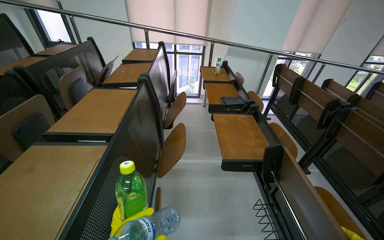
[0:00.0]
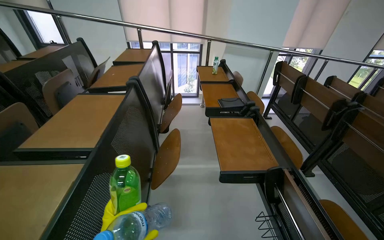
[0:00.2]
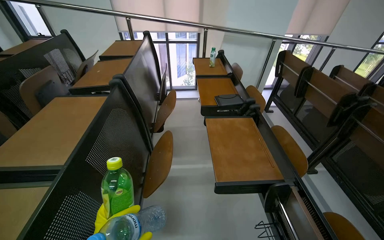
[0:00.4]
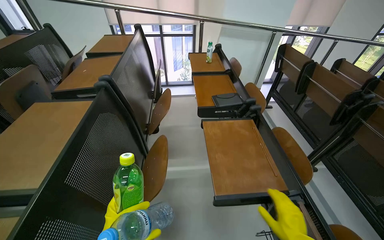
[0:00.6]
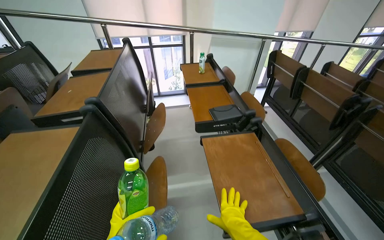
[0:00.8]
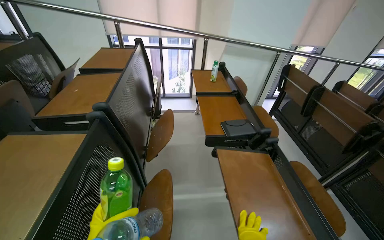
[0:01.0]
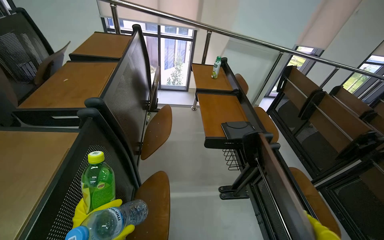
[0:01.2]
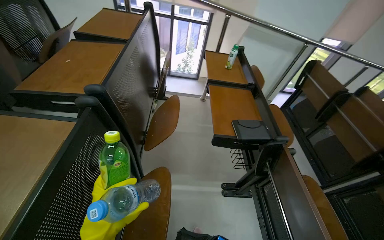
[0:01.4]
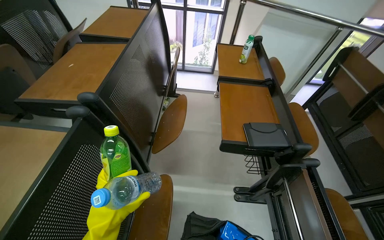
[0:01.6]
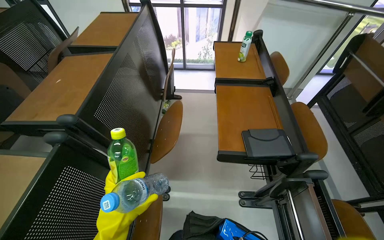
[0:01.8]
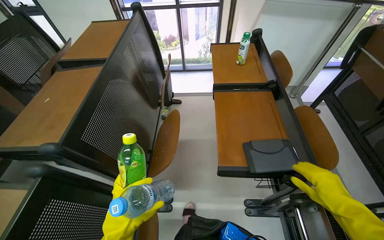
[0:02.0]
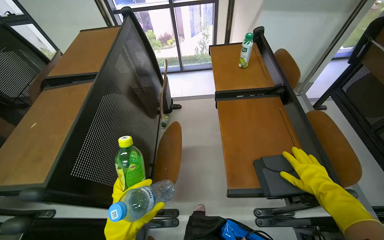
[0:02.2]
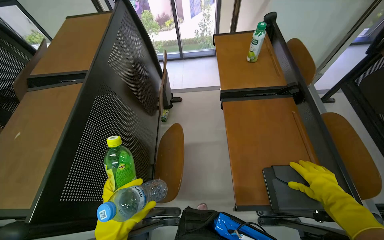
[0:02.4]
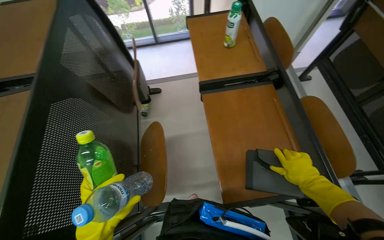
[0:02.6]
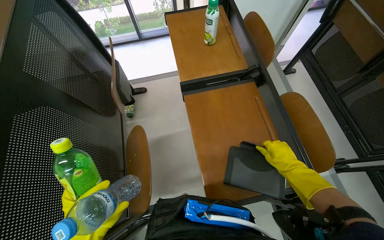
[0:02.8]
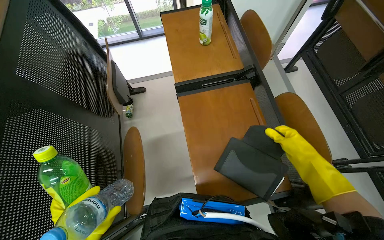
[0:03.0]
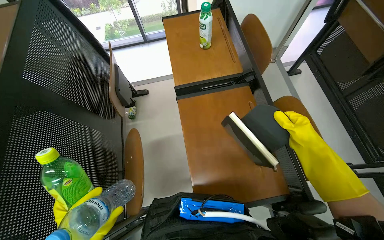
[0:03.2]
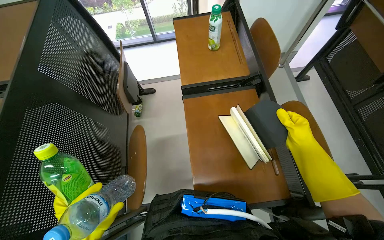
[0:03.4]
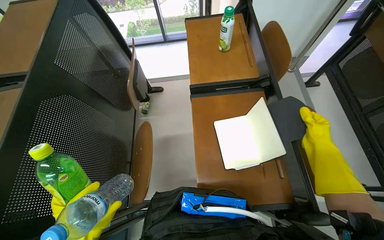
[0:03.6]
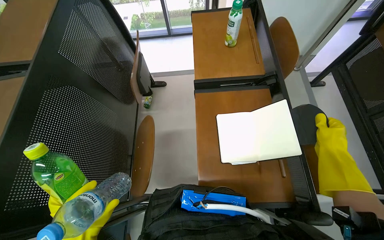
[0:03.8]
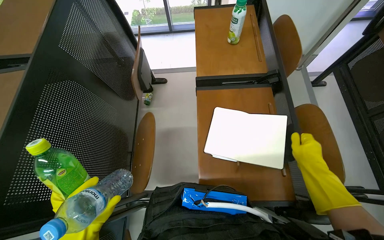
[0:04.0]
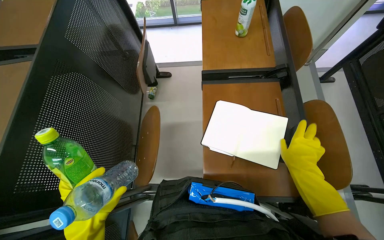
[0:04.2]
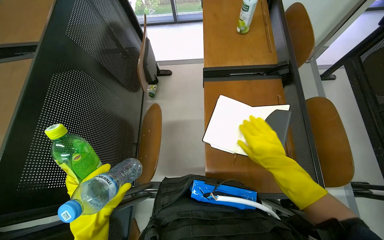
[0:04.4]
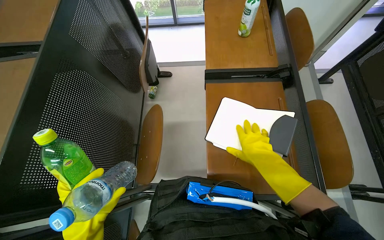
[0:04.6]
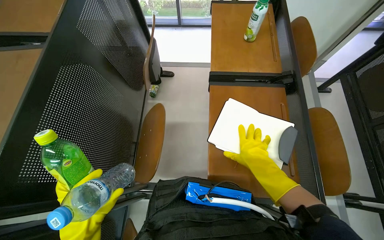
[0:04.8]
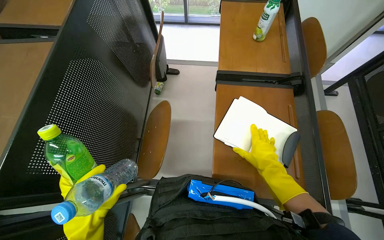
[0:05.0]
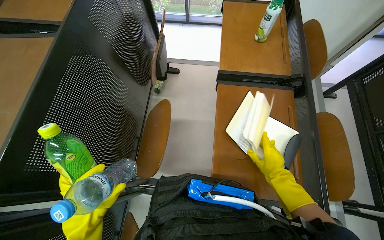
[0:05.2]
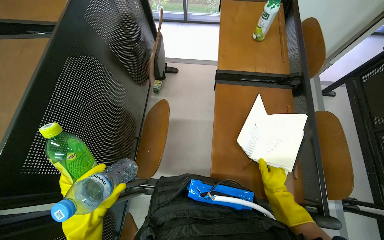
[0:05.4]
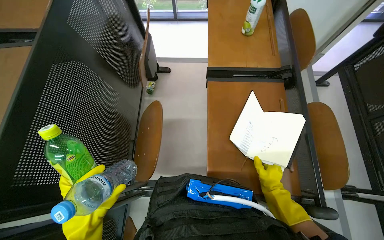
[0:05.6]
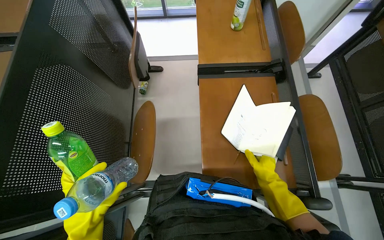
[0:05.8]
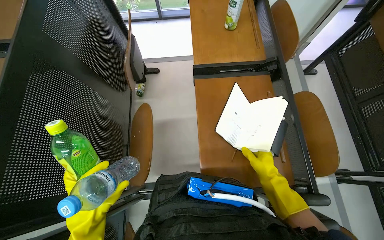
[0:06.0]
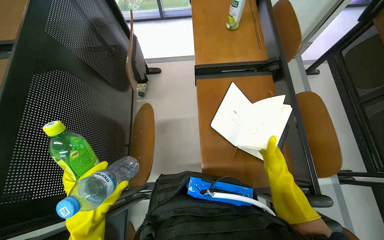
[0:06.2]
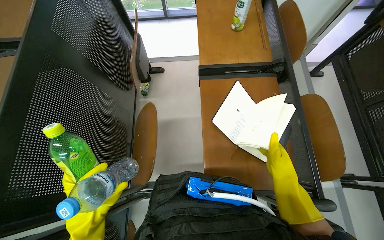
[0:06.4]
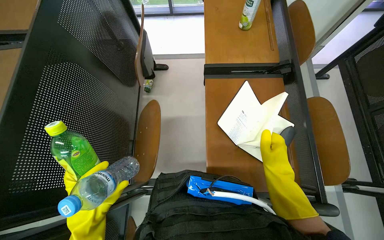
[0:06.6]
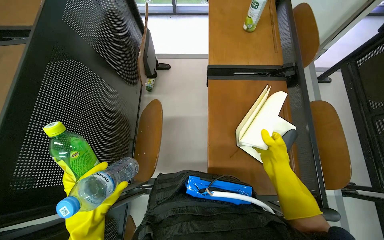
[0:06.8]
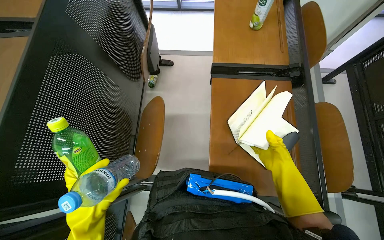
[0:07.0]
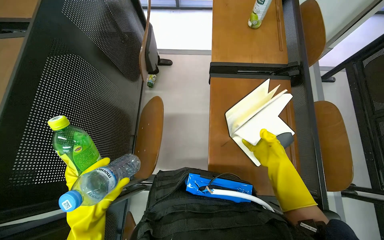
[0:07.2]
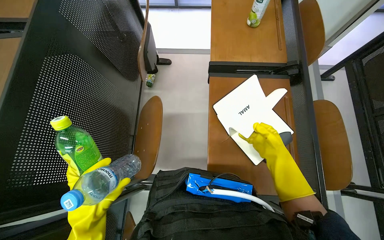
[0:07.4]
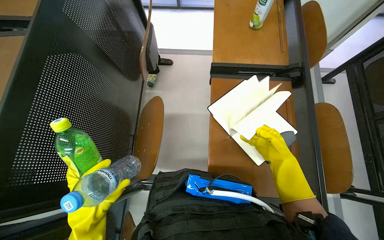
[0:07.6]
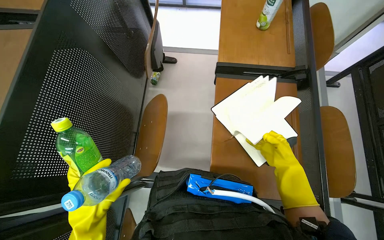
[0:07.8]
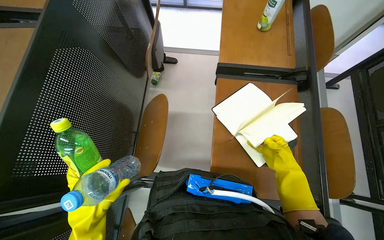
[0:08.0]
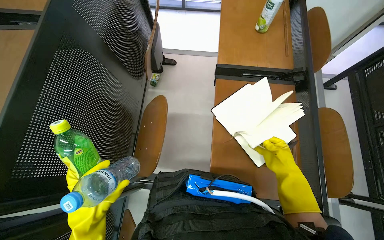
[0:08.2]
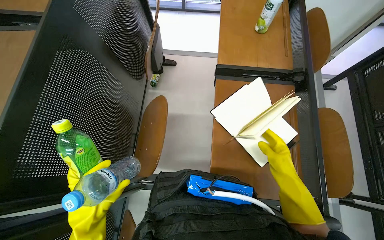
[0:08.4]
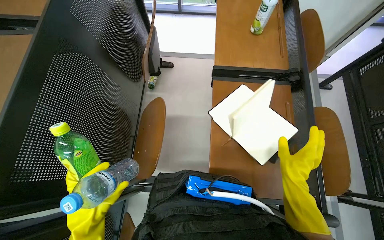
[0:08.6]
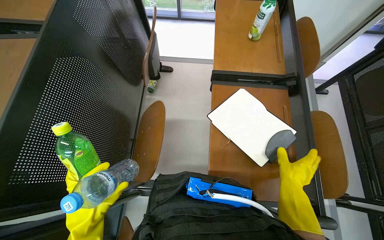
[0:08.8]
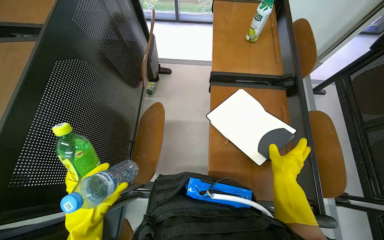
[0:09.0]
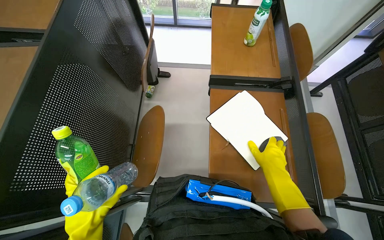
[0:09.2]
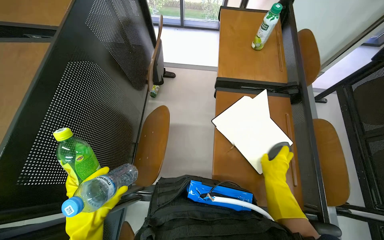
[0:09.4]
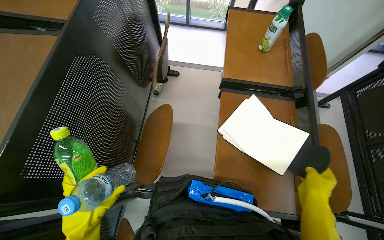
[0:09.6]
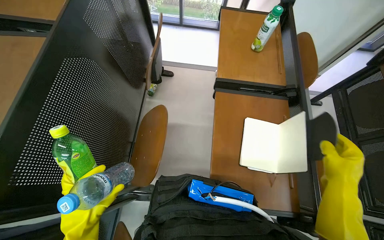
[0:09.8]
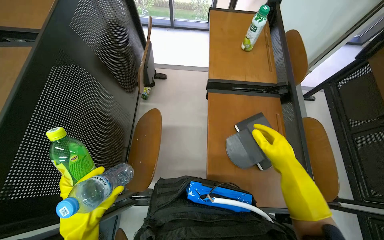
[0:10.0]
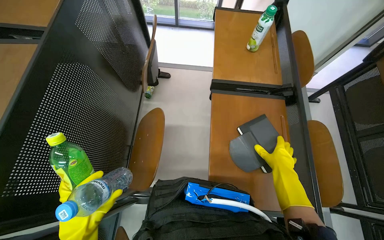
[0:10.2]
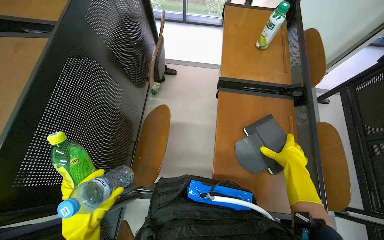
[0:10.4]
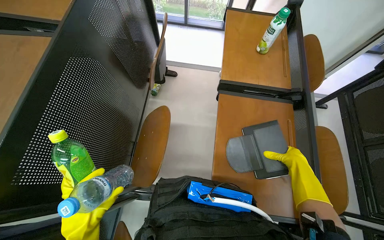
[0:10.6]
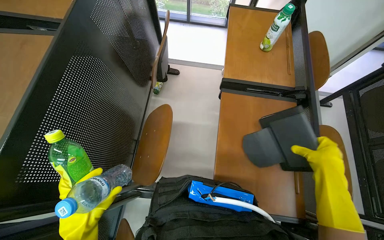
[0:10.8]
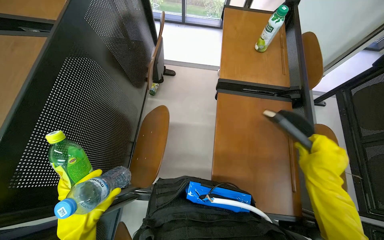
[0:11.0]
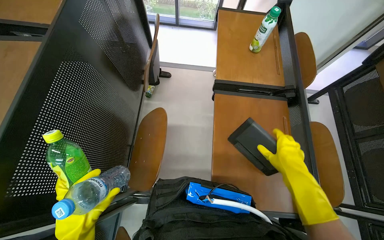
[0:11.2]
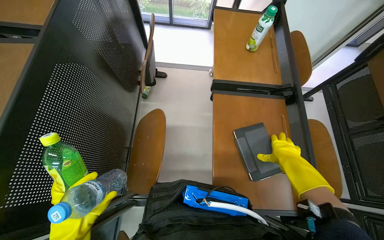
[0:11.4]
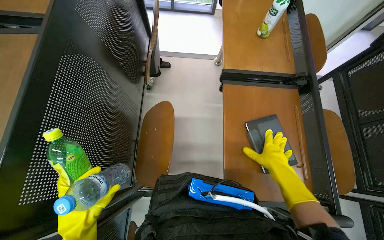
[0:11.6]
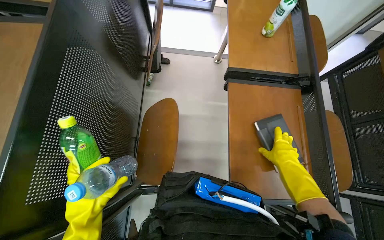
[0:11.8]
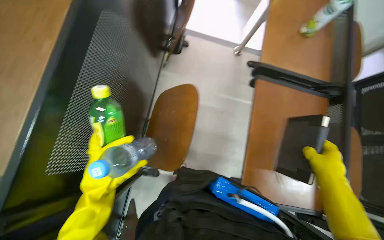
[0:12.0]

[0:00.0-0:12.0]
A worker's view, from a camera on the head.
Job: managing trash.
The whole recording: Picking up trash from classroom. The worker picks up various trash items, including bottles and notebooks, from the classroom.
0:00.0 to 0:01.6: The head travels some 80 cm. The camera pitches downward, by approximately 15 degrees.
0:01.6 to 0:03.0: The camera travels approximately 50 cm. The wearer looks roughly 15 degrees further downward.
0:03.0 to 0:04.4: The right hand moves to the left, some 10 cm.
0:04.4 to 0:06.0: The right hand heads down the picture, covering about 10 cm.
0:06.0 to 0:07.6: The right hand travels up the picture by some 10 cm, and travels nearer to the camera and back again, about 10 cm each way.
0:07.6 to 0:09.0: The right hand is displaced nearer to the camera by approximately 10 cm.
0:09.0 to 0:10.4: The right hand moves up the picture, roughly 10 cm, and reaches roughly 10 cm nearer to the camera, then returns.
0:10.4 to 0:12.0: The right hand goes nearer and farther, about 15 cm each way, reversing 2 times.

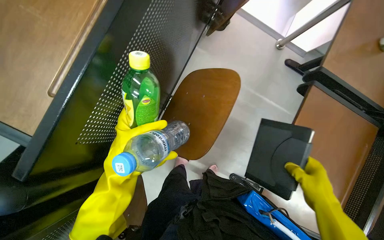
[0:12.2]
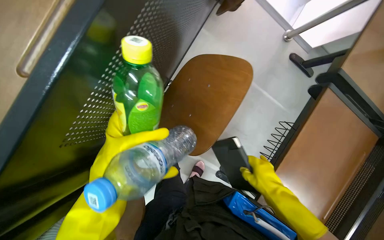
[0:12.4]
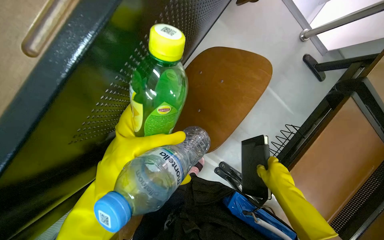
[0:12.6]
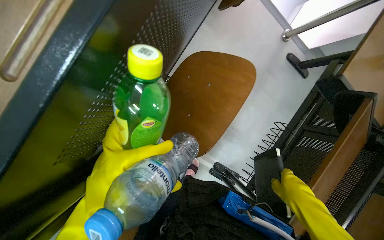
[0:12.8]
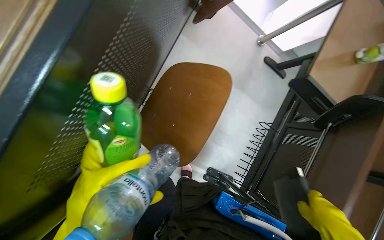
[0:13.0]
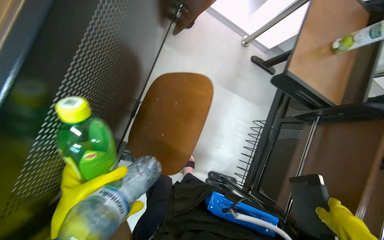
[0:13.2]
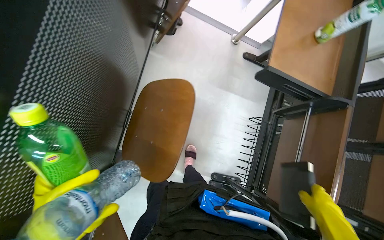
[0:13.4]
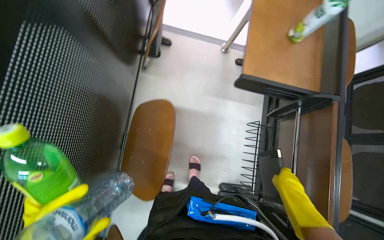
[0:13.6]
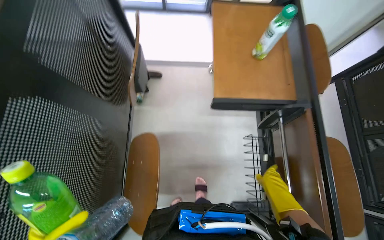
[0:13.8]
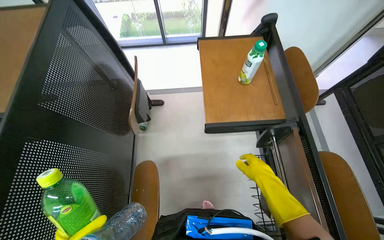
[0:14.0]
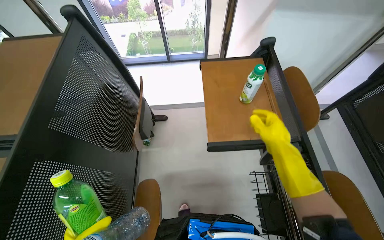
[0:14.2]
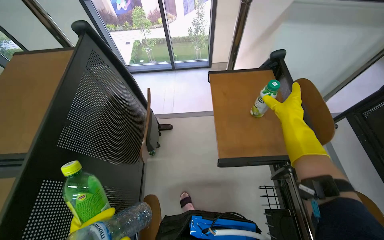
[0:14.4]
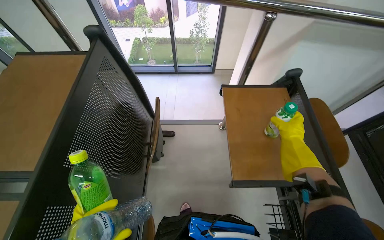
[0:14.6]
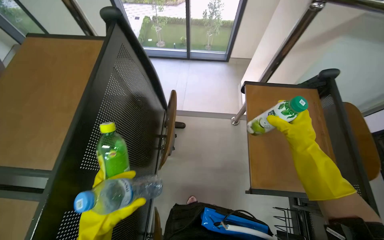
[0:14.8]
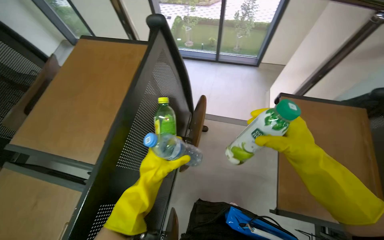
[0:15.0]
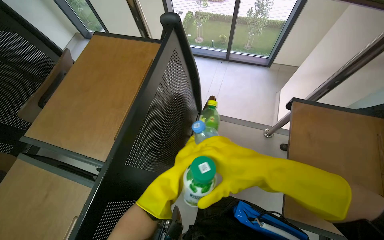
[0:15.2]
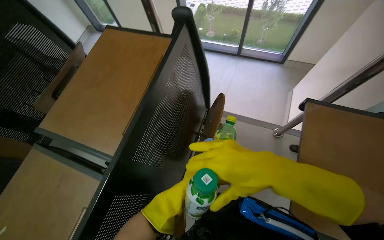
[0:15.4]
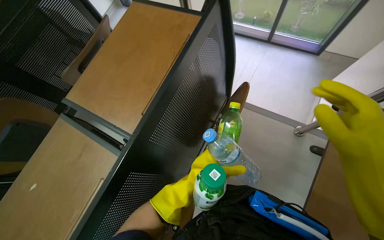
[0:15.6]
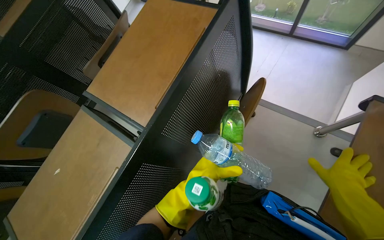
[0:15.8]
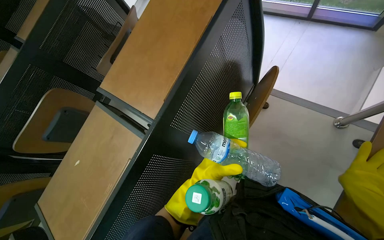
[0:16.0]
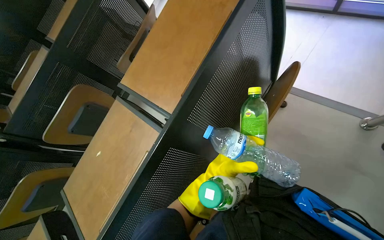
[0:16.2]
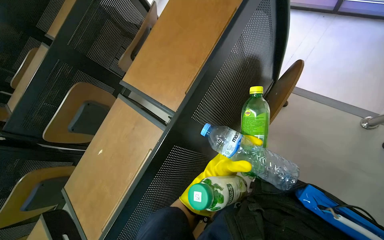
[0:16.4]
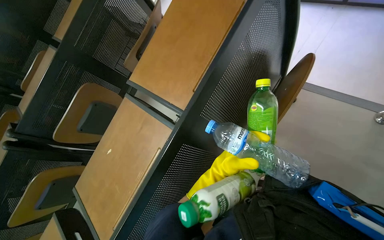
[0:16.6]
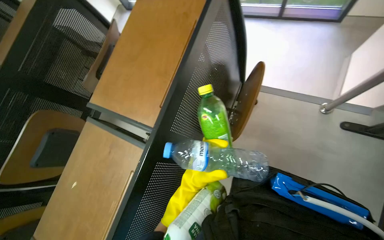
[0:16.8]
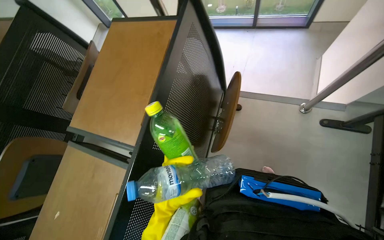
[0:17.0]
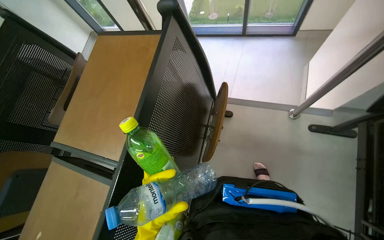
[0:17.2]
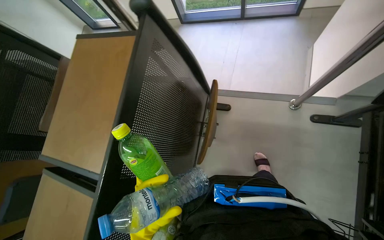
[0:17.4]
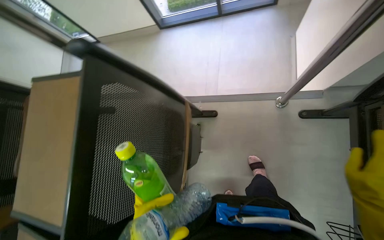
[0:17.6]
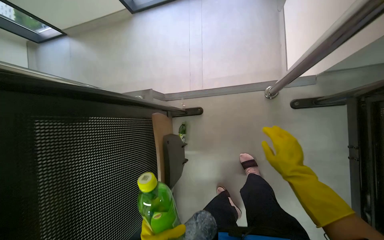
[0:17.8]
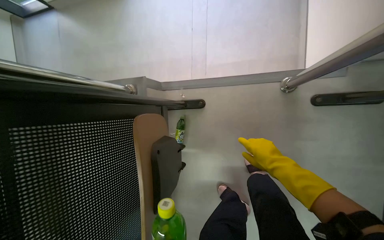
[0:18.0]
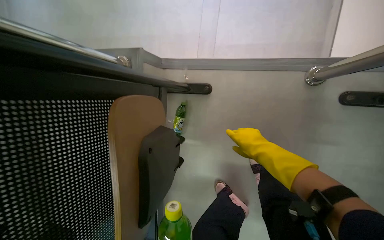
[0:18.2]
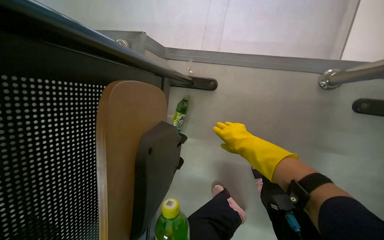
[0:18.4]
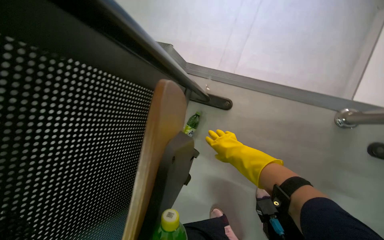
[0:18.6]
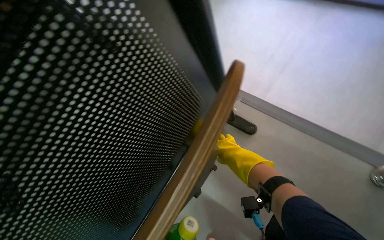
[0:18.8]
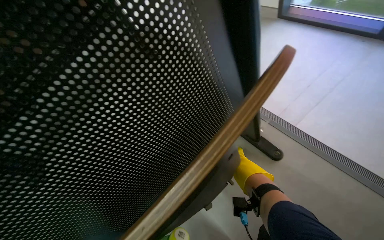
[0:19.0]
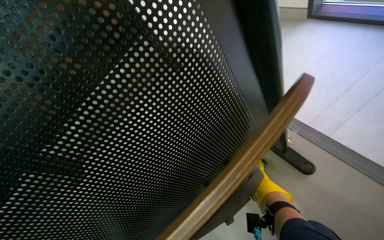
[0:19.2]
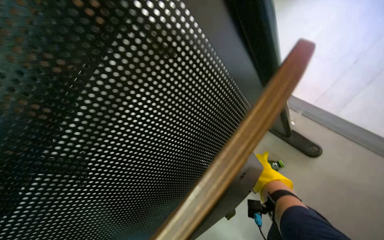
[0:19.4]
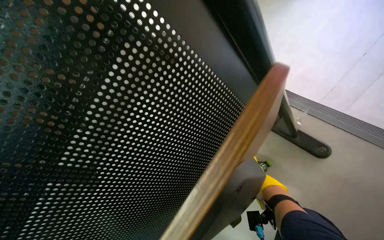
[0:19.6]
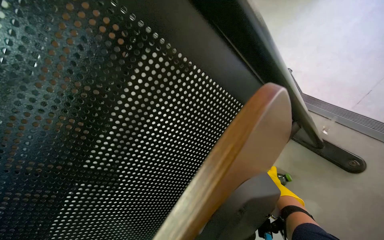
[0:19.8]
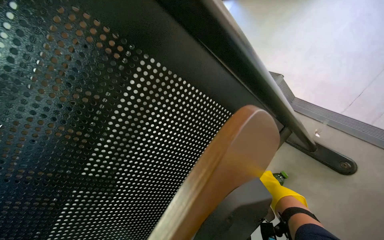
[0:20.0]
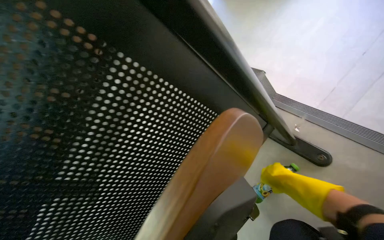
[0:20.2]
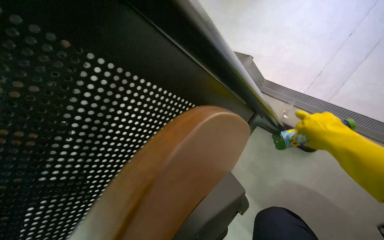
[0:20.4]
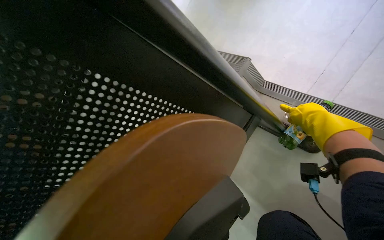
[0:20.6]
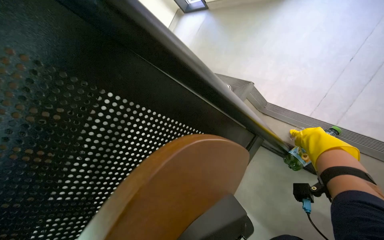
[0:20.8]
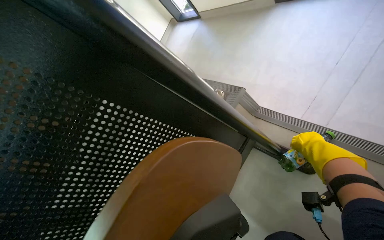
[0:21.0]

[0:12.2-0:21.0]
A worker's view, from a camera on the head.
Job: managing trash.
The whole recording: Picking up trash from classroom. The worker picks up various trash items, including bottles and notebooks, from the classroom.
0:13.6 to 0:15.2: The camera is aimed some 15 degrees further to the left. The wearer looks about 20 degrees further upward.
0:15.2 to 0:16.6: The head rotates approximately 25 degrees to the left.
0:16.6 to 0:18.0: The head turns to the right by approximately 35 degrees.
0:18.0 to 0:19.6: The head rotates about 25 degrees to the left. The wearer looks about 15 degrees further upward.
0:19.6 to 0:21.0: The wearer looks approximately 15 degrees further upward. The right hand moves nearer to the camera, up the picture and to the right, some 25 cm.
